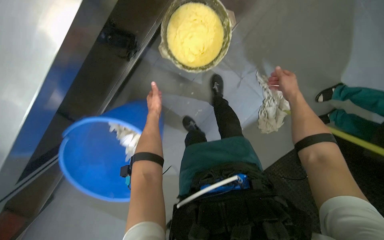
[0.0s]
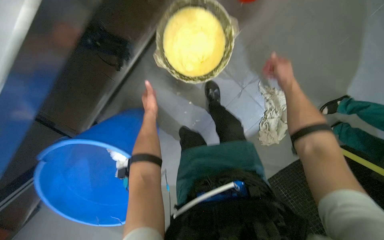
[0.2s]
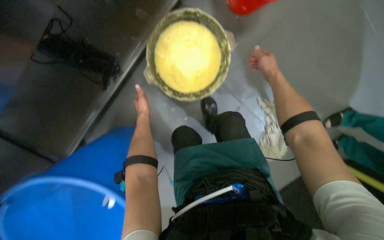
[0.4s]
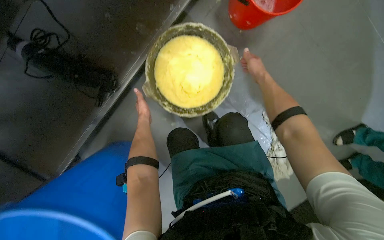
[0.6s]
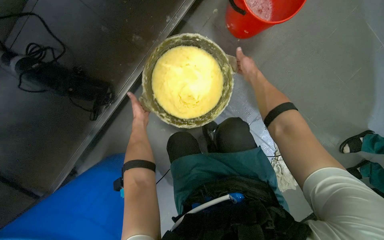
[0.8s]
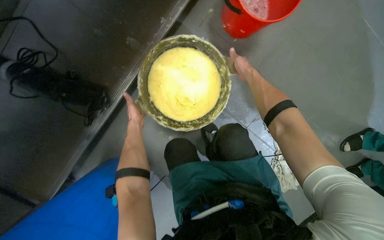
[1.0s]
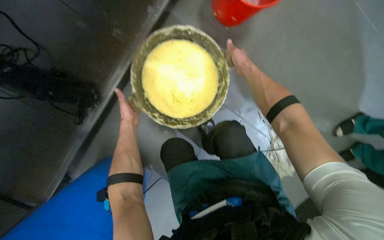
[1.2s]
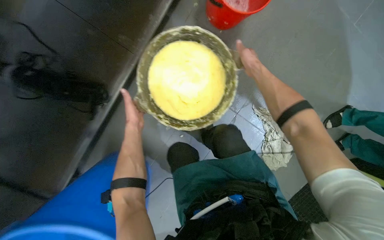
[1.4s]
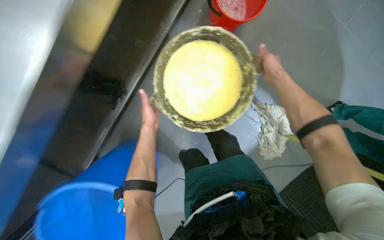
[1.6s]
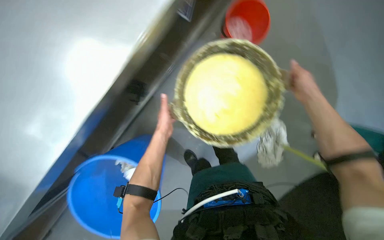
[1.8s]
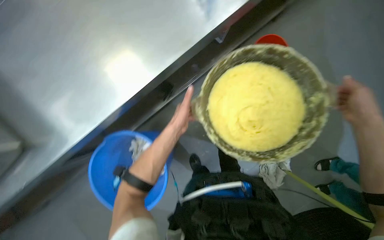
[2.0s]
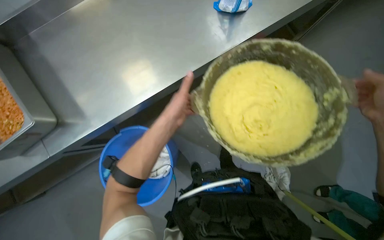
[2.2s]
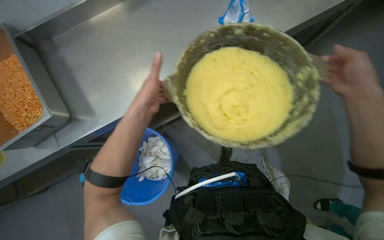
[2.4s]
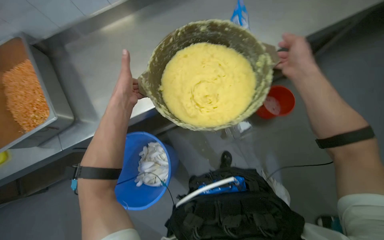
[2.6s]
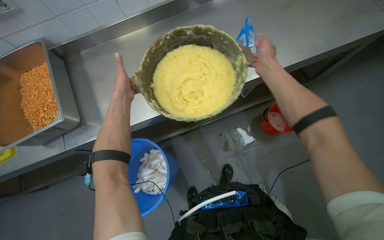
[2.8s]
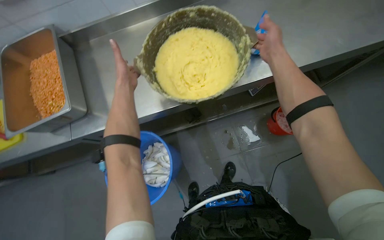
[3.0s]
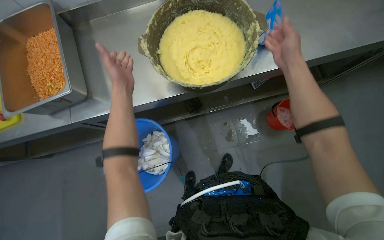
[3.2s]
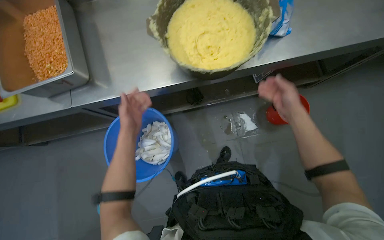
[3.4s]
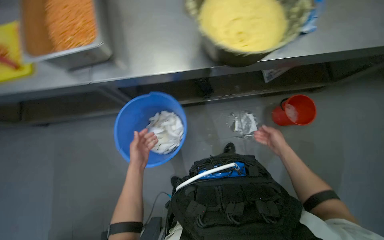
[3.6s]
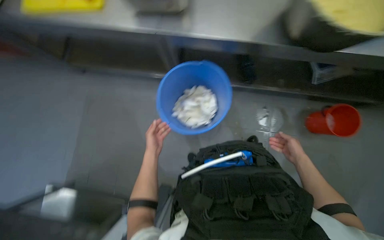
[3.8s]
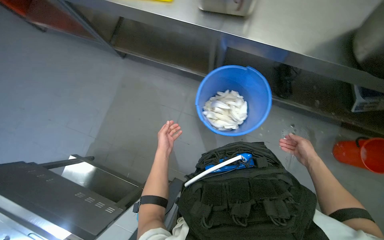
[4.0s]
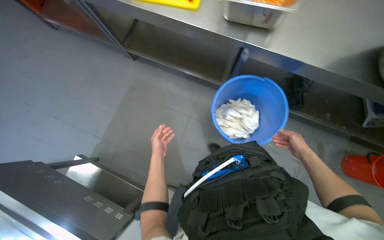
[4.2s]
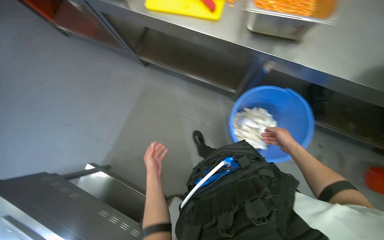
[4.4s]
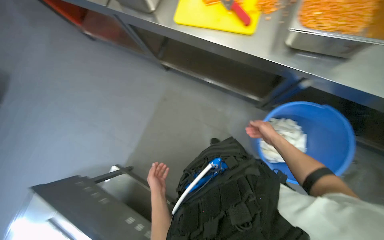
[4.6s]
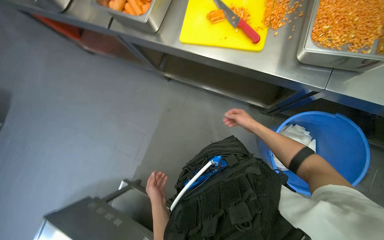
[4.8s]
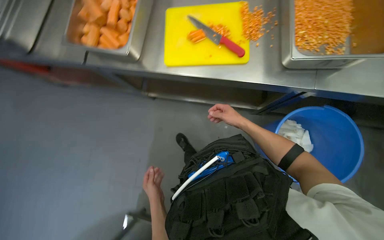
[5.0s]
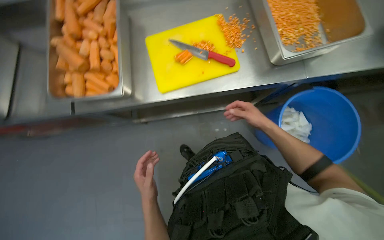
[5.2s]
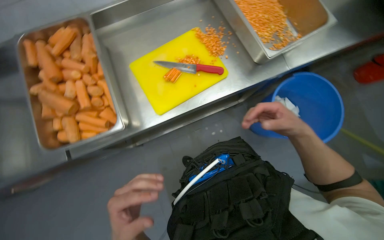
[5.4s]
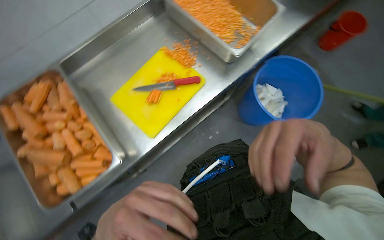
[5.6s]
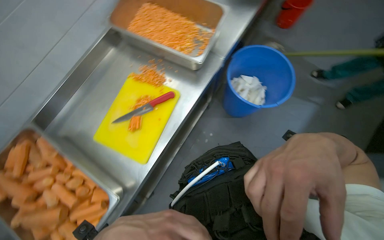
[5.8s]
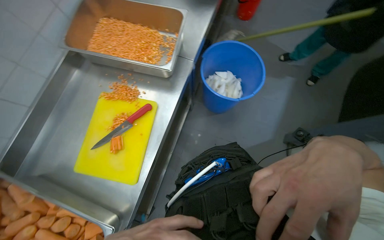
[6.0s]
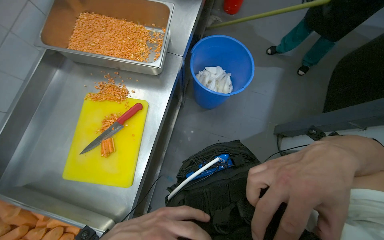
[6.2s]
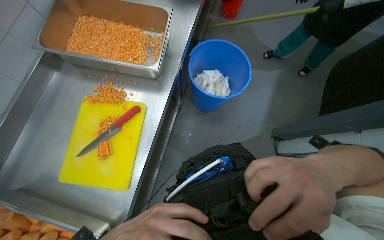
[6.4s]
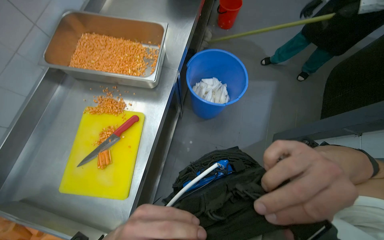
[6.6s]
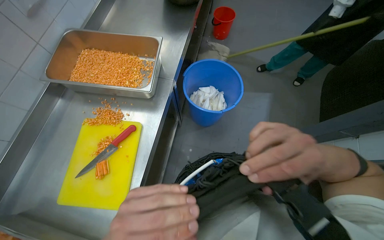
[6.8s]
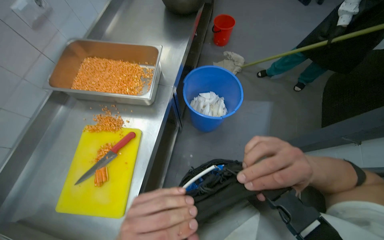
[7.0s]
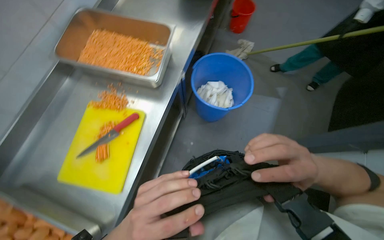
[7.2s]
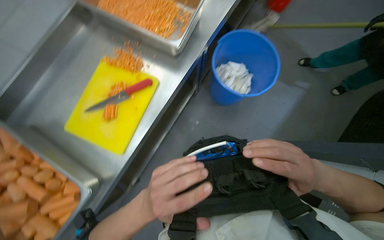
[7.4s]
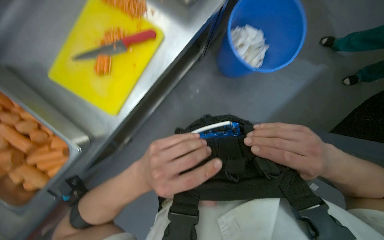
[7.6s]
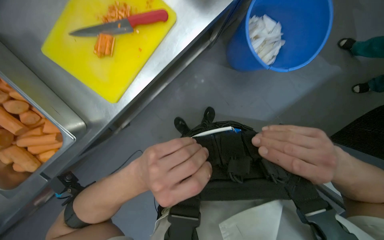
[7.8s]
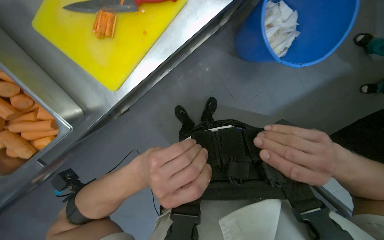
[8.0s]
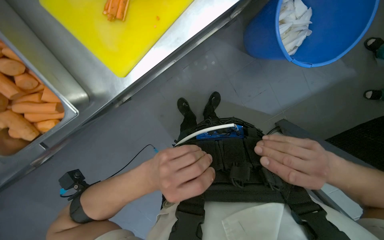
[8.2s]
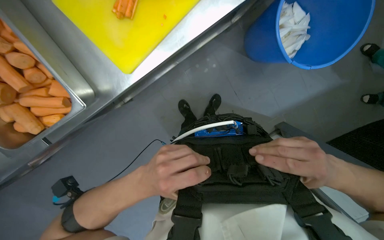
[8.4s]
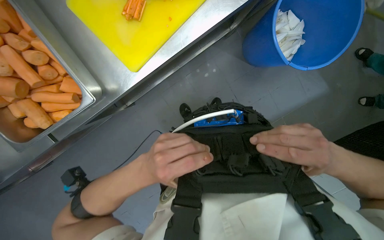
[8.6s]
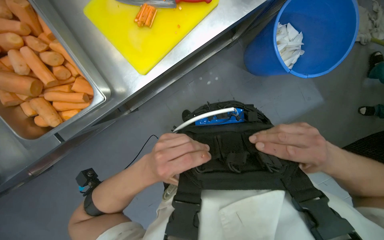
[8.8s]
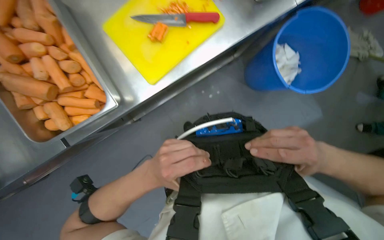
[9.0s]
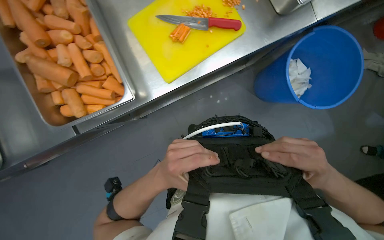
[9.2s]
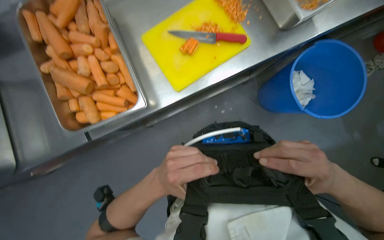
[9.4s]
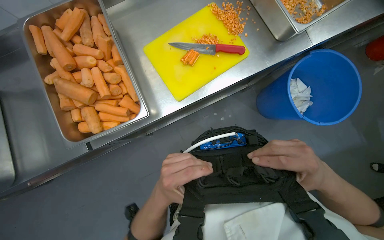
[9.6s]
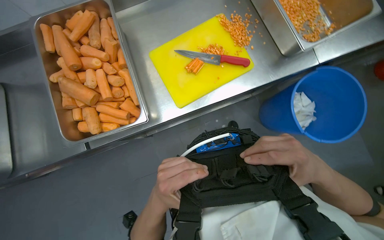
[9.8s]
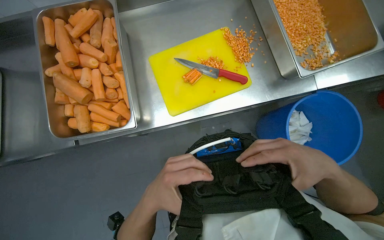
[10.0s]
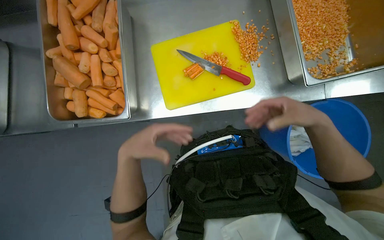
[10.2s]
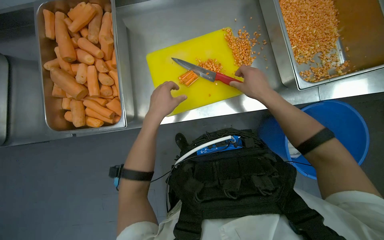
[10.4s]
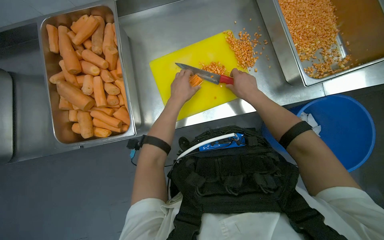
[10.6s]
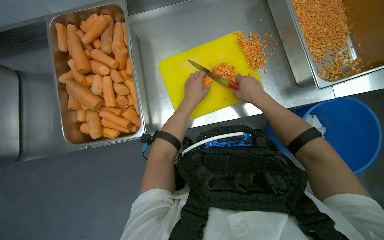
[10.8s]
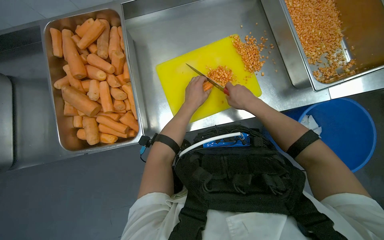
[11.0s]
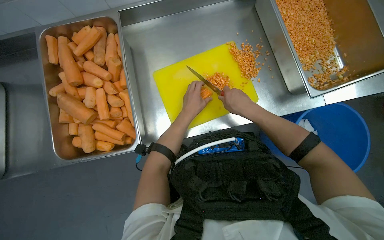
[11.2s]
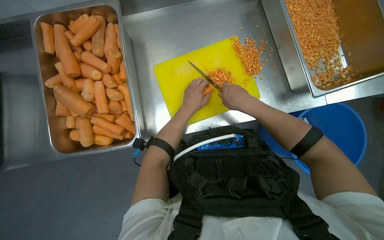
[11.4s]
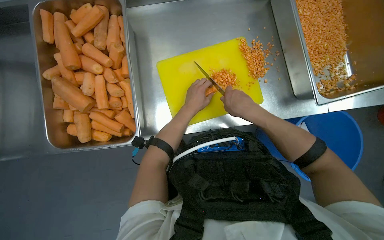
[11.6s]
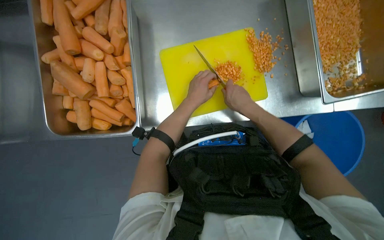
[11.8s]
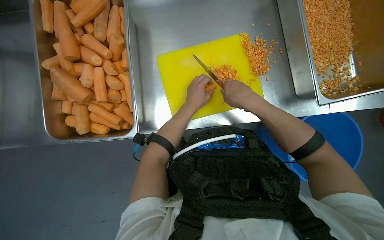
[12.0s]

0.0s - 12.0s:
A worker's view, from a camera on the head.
Job: preparing food.
The whole recording: Dicing carrots on cutting board. The worker continues dicing carrots on a yellow cutting board and pushes the diced pieces into a metal tray.
0.0s - 1.6s: The camera pitches upward, by roughly 25 degrees.
1.6s - 3.0s: The view tilts some 20 degrees upward.
4.4s - 6.0s: The wearer moves about 50 cm. The wearer looks about 95 degrees further to the right.
6.0s - 7.6s: The view tips downward by some 20 degrees.
9.0s - 10.4s: The left hand heads up the picture, covering some 25 cm. The right hand moves up the picture, some 40 cm.
10.4s - 12.0s: The left hand is displaced farther from the camera by some 15 cm, while the right hand is displaced to the left by roughly 15 cm.

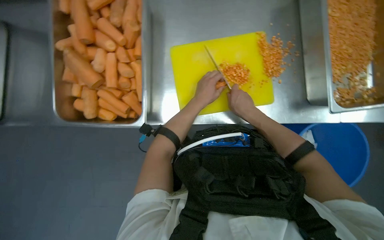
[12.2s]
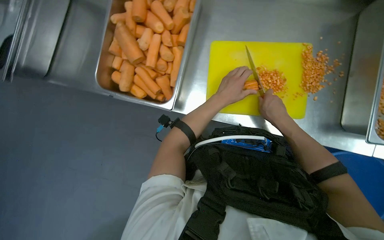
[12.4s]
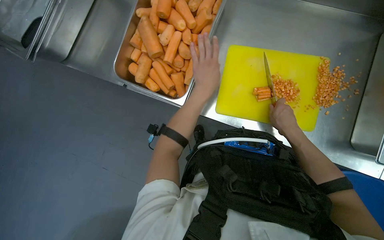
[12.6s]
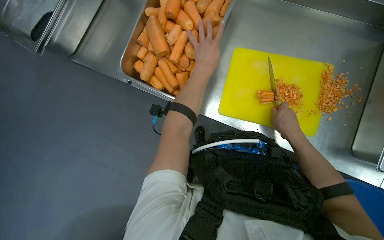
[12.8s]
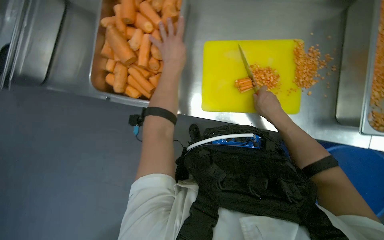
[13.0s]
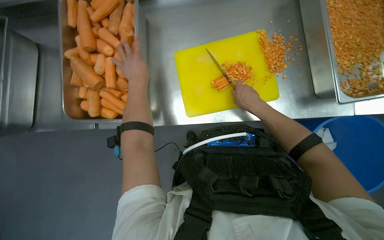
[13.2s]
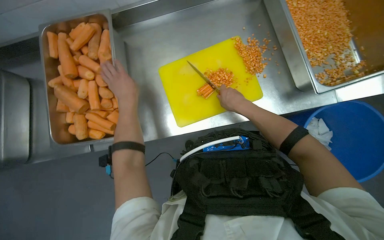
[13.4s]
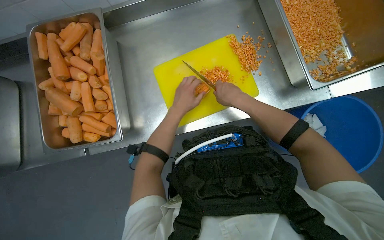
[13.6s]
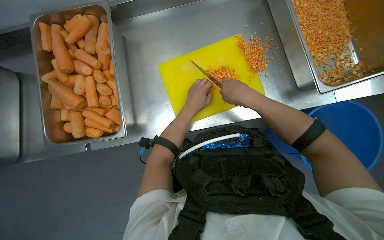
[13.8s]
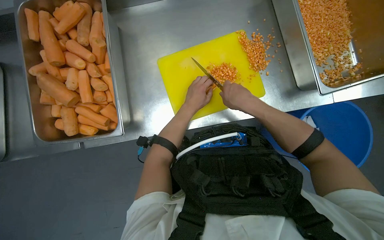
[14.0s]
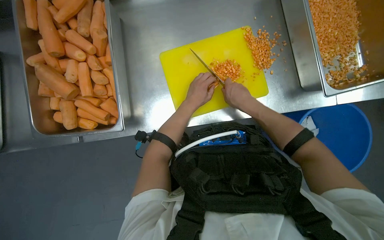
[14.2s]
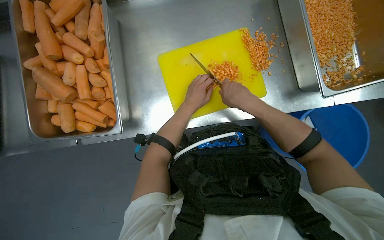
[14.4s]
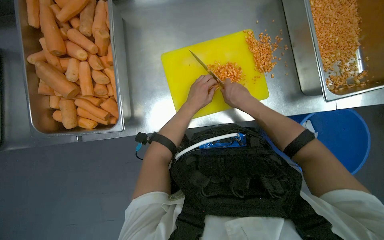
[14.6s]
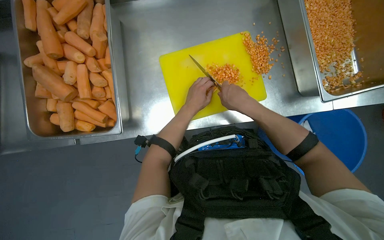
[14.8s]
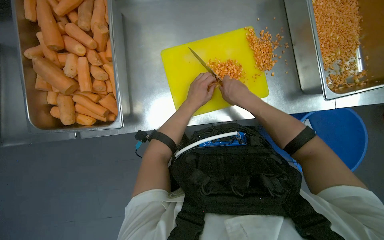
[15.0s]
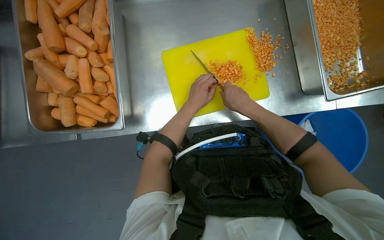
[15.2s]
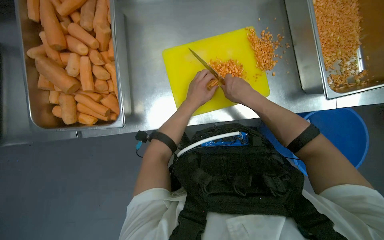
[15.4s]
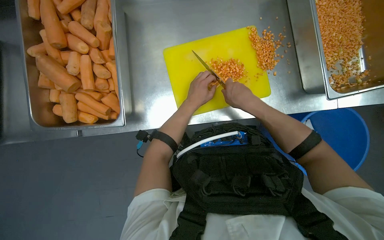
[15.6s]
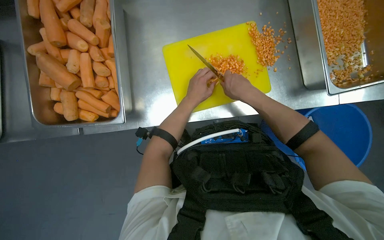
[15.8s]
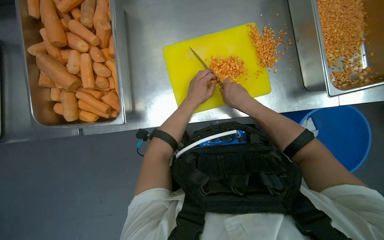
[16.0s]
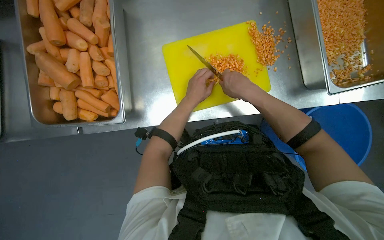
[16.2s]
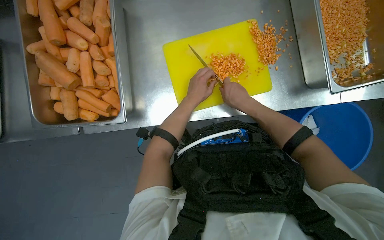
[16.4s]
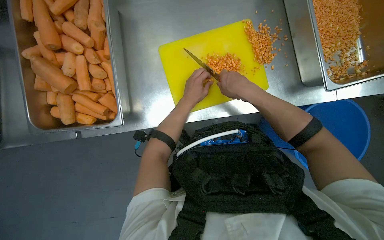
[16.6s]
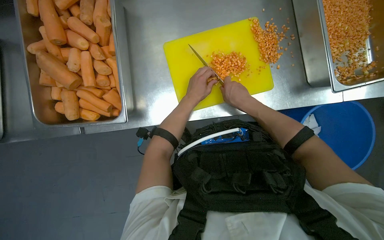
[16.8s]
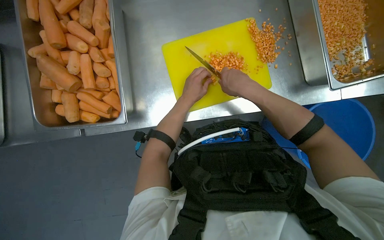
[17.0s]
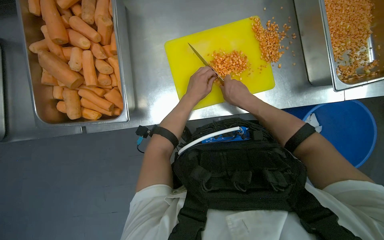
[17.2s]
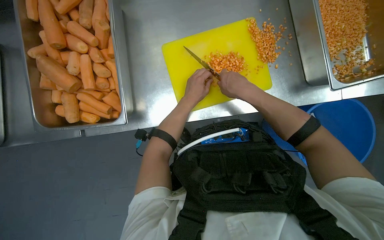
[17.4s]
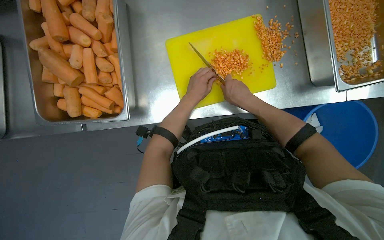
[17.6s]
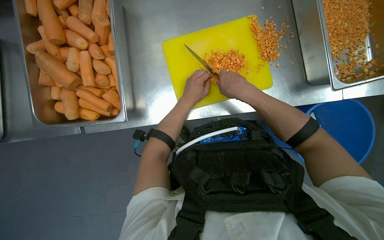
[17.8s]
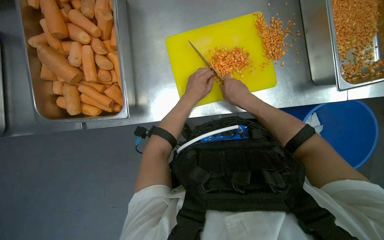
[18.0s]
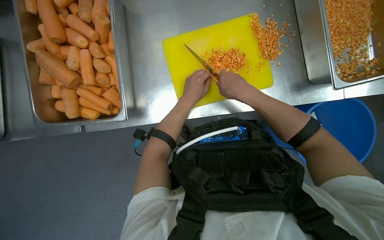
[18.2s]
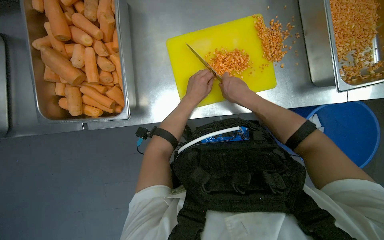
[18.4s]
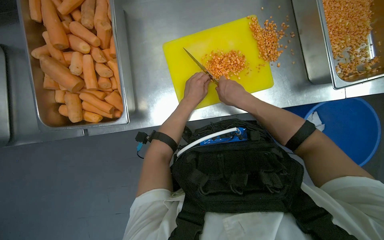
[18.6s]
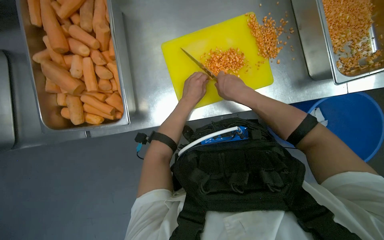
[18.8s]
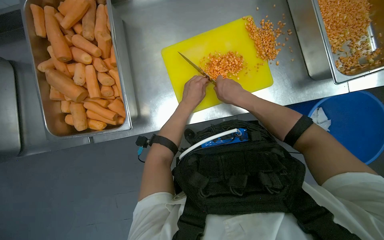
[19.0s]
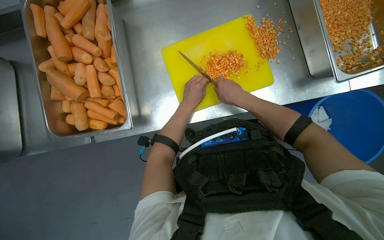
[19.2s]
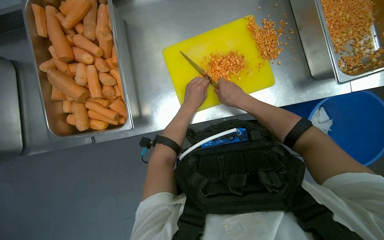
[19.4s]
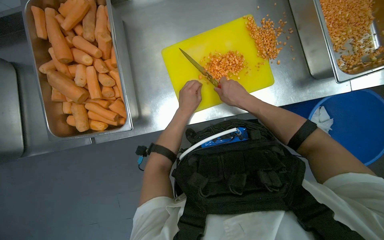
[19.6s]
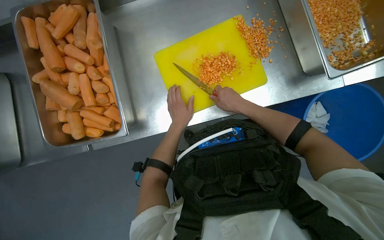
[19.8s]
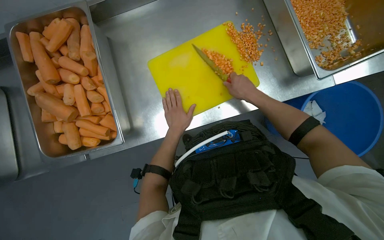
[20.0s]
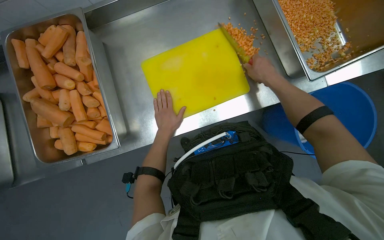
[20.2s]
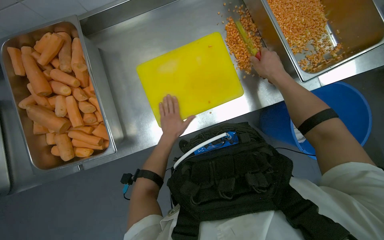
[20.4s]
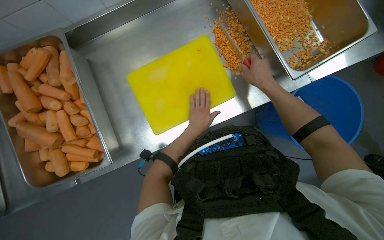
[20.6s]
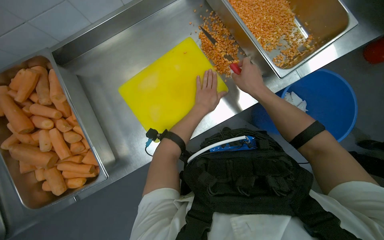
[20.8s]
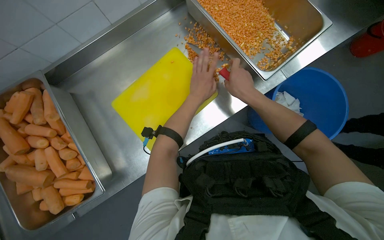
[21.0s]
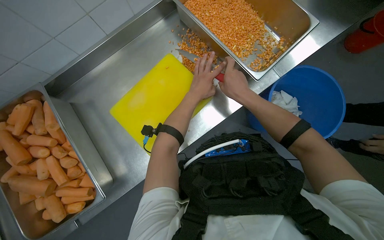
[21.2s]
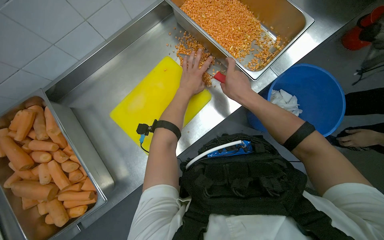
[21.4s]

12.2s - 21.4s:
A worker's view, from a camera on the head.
Job: preparing food.
The whole recording: Dicing carrots on cutting board. The worker continues dicing carrots on a yellow cutting board and pushes the diced pieces into a metal tray.
13.8s - 19.8s: The hands stay close to where they were, moving slightly.
19.8s - 21.4s: The left hand is displaced up the picture by approximately 30 cm.
